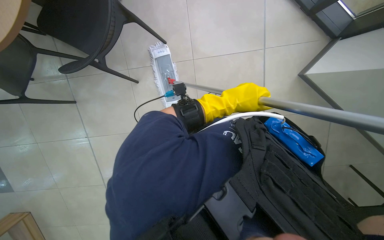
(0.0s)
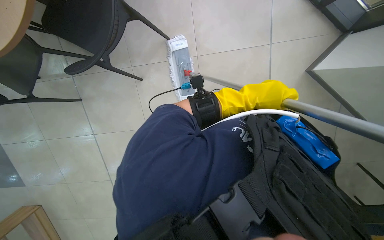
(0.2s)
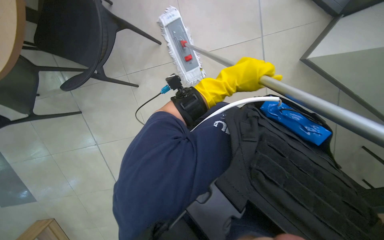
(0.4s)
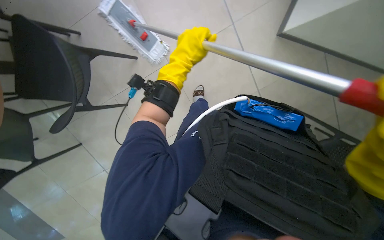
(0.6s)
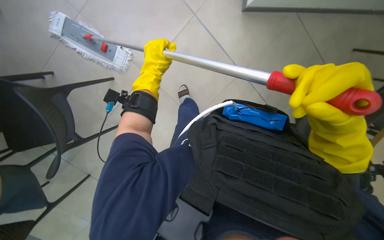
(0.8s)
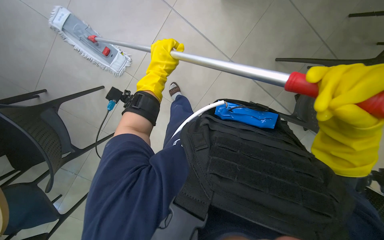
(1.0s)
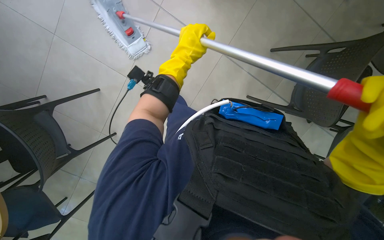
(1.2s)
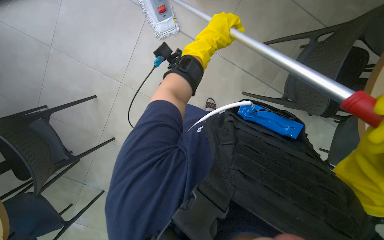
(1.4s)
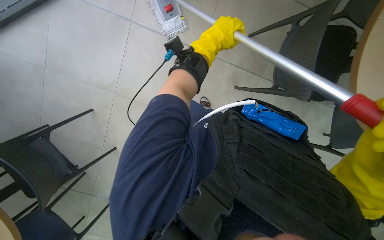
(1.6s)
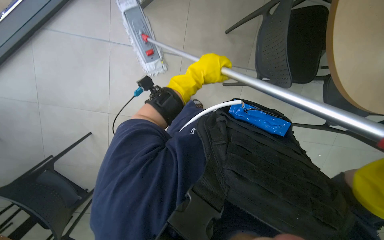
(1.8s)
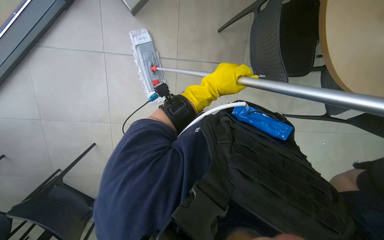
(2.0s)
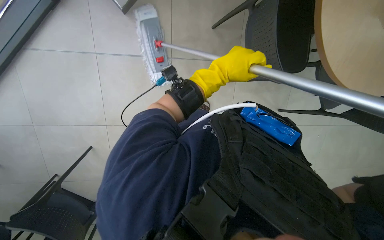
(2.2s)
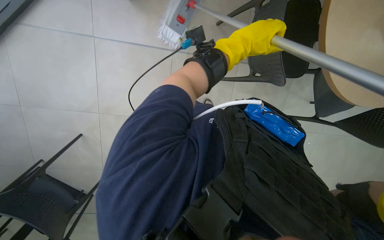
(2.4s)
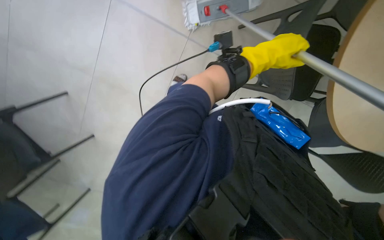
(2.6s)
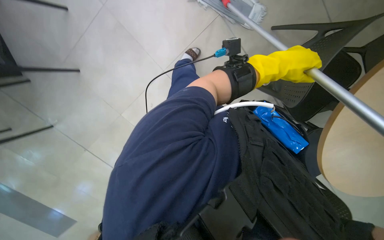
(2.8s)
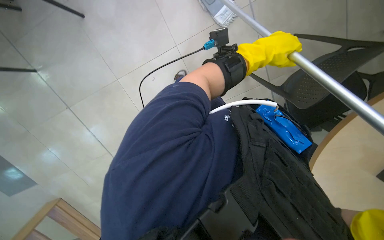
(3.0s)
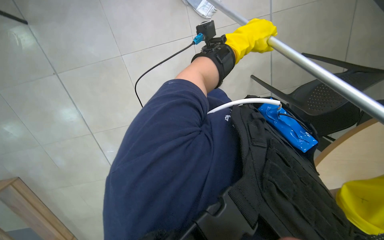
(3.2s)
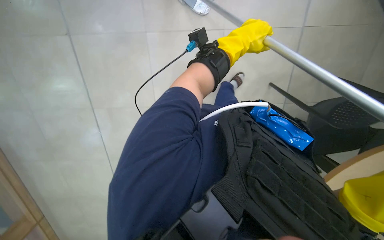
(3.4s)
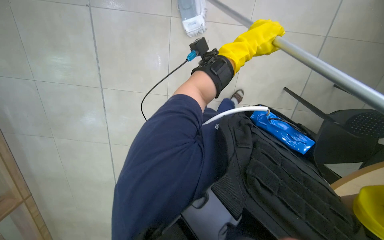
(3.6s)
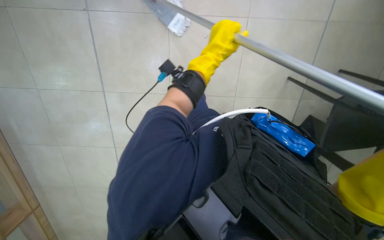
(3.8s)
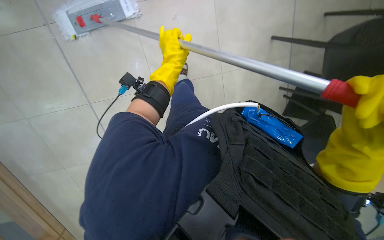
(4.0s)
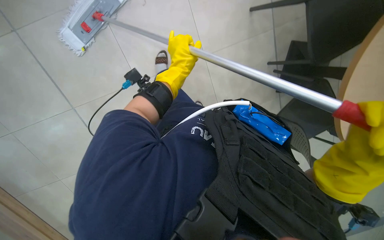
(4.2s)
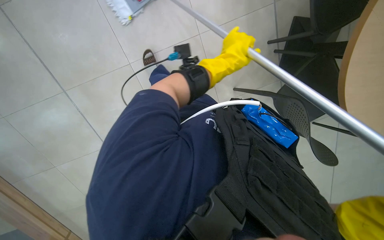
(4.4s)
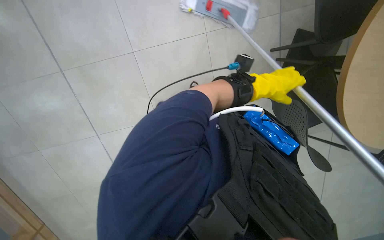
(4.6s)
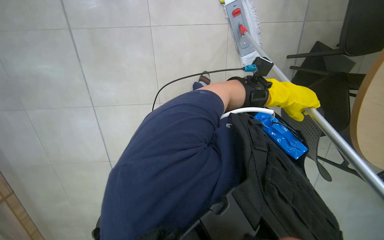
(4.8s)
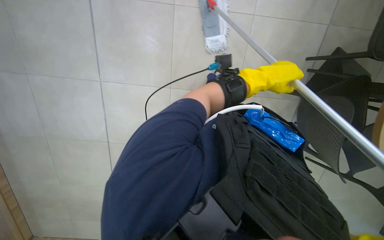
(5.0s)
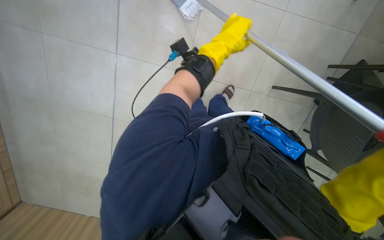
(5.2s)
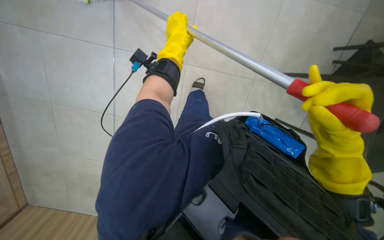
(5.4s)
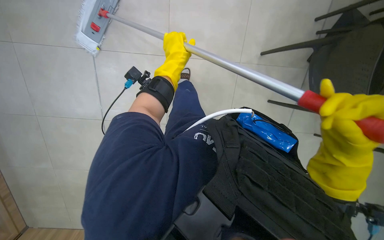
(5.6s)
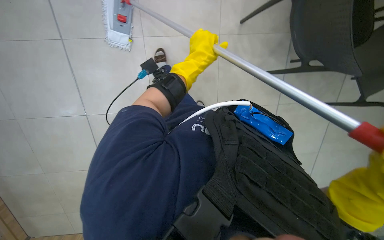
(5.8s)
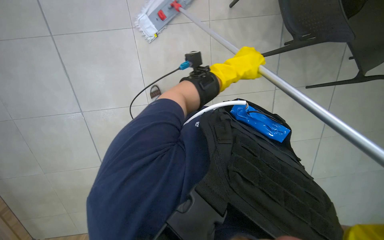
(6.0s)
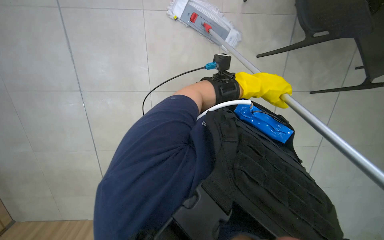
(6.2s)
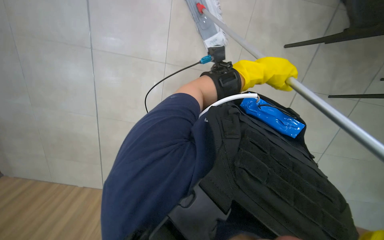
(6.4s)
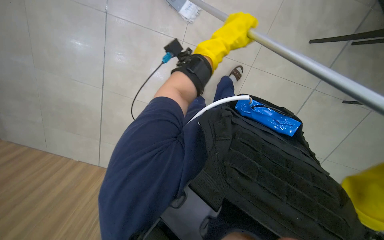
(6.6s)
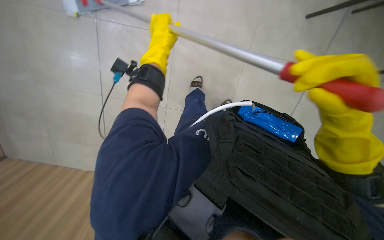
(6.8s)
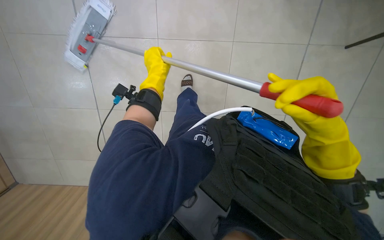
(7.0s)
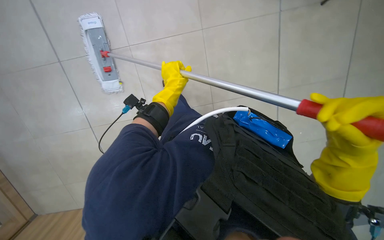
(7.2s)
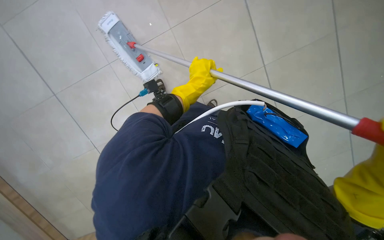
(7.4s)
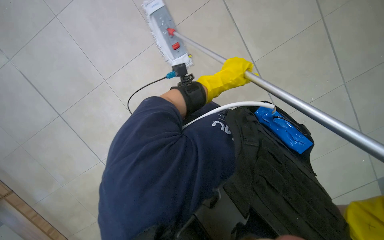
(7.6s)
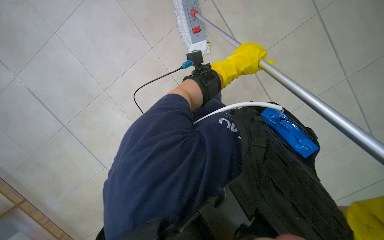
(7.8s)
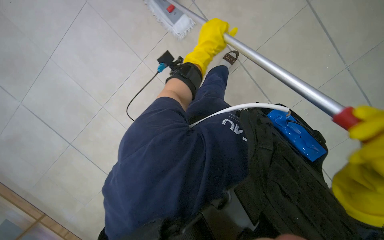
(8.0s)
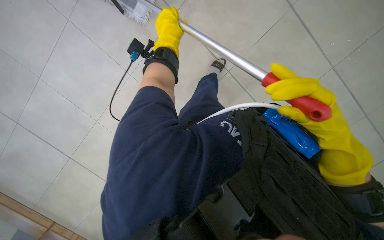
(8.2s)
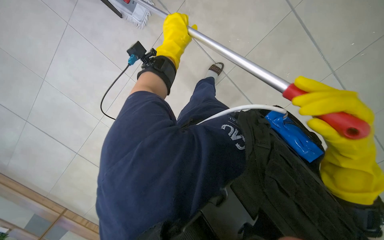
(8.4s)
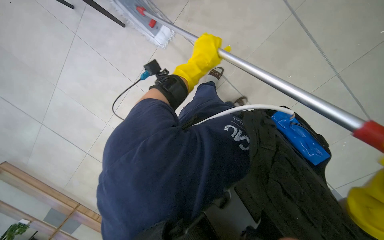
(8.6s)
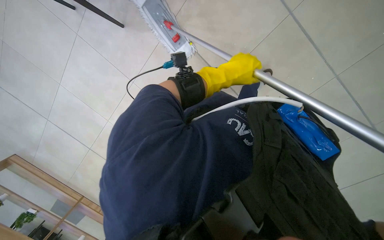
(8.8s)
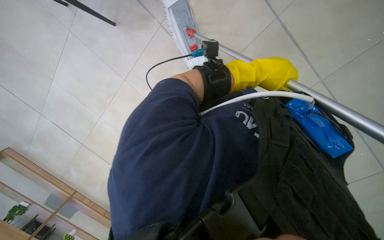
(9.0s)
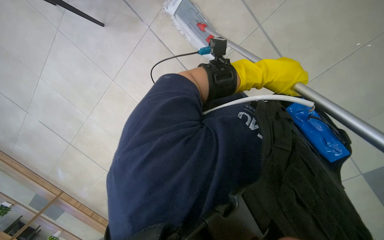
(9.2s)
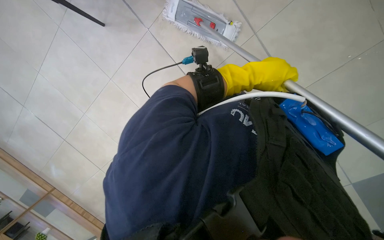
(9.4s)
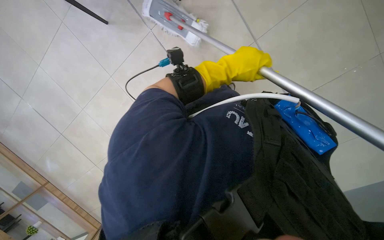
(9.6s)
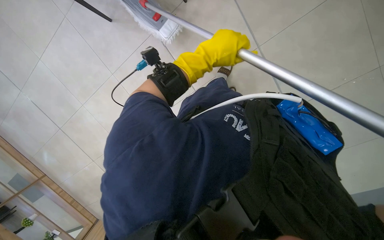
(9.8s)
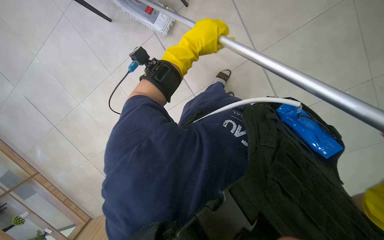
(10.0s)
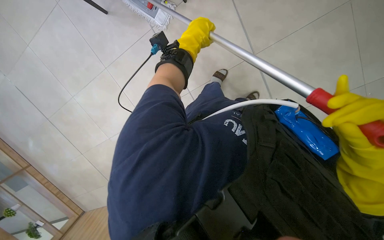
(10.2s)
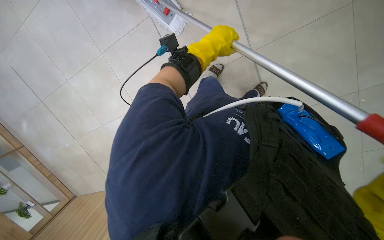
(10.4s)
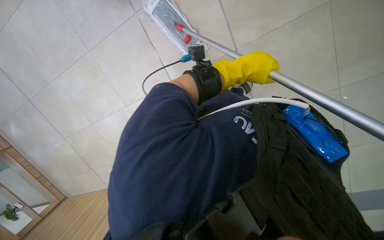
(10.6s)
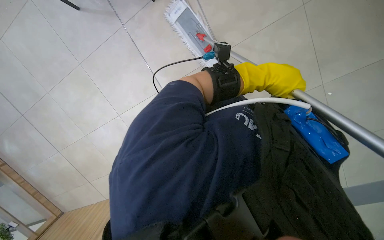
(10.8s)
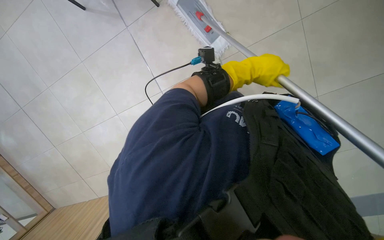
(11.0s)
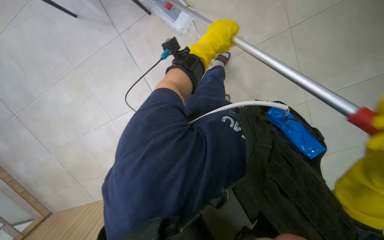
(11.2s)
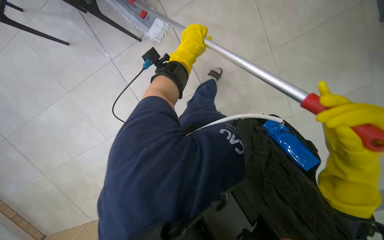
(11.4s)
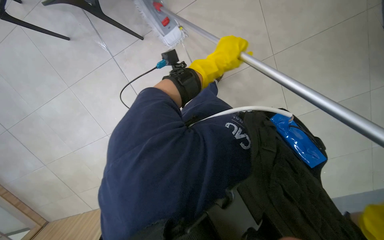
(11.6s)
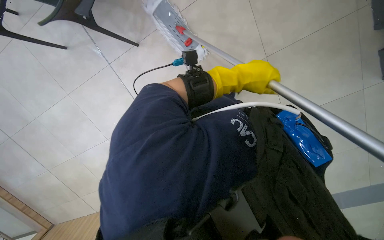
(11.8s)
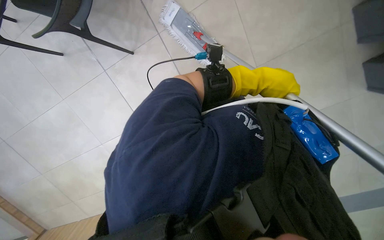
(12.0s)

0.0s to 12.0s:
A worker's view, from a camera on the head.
Job: mopping floor.
The whole recording: Mopping the floor. The worker mops the floor with a mop, periodically dipping it into a bucket on a cleaning cart.
0.0s to 1.6s: The left hand shifts roughly 10 cm up the picture, and goes to the left and returns, roughly 15 cm each way.
1.6s to 3.0s: The left hand shifts approximately 10 cm to the right.
6.0s to 7.6s: The camera sweeps to the left, by approximately 15 degrees. The left hand swings left and right, roughly 35 cm each way, with 2 reversals.
7.6s to 9.0s: The left hand heads nearer to the camera, covering about 10 cm.
10.4s to 12.0s: The left hand moves left and right over some 20 cm, changing direction 2 times.

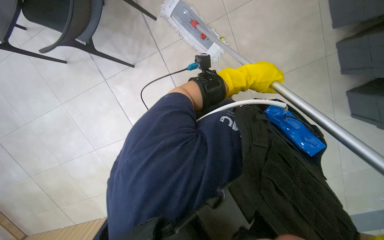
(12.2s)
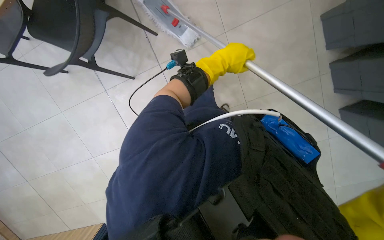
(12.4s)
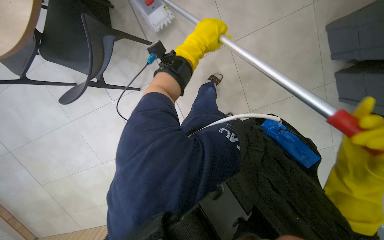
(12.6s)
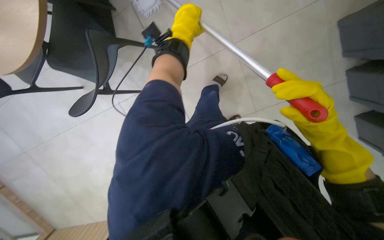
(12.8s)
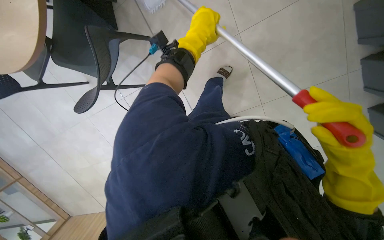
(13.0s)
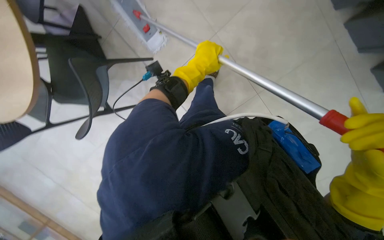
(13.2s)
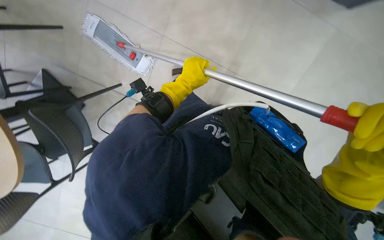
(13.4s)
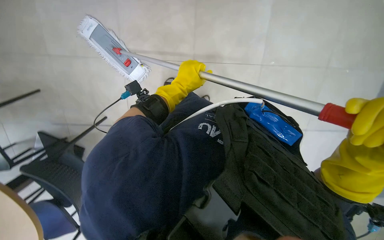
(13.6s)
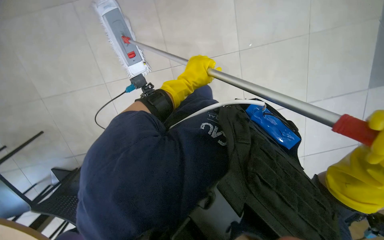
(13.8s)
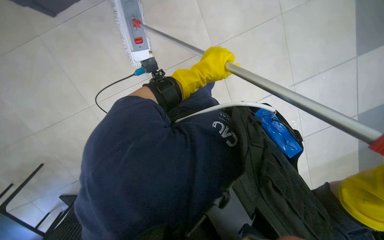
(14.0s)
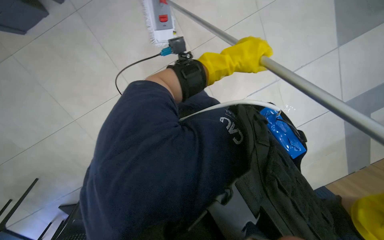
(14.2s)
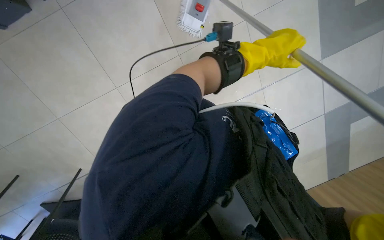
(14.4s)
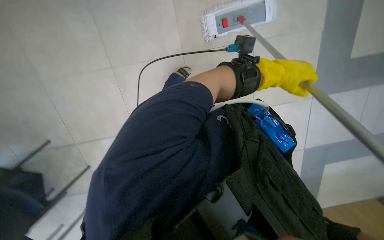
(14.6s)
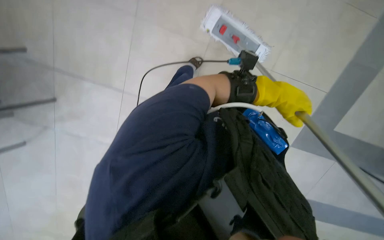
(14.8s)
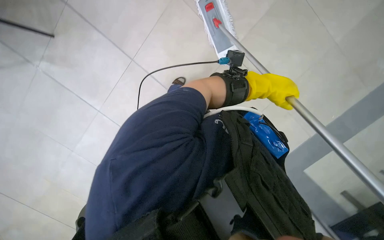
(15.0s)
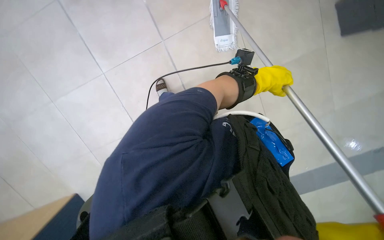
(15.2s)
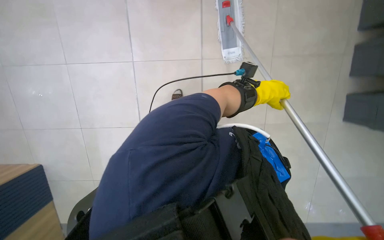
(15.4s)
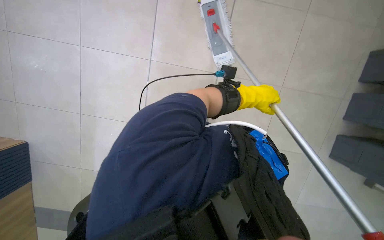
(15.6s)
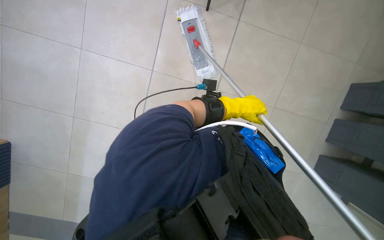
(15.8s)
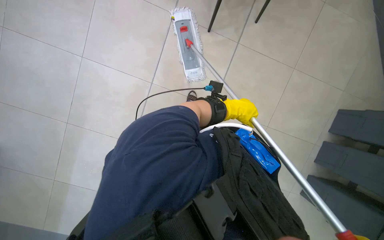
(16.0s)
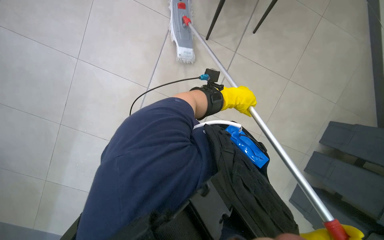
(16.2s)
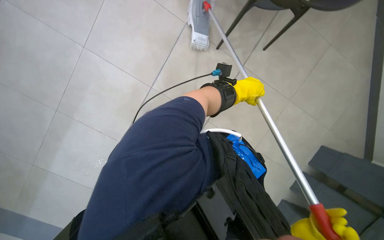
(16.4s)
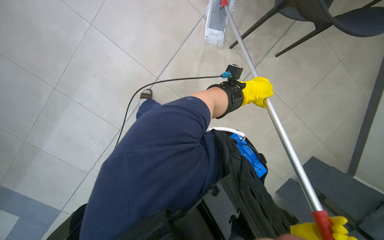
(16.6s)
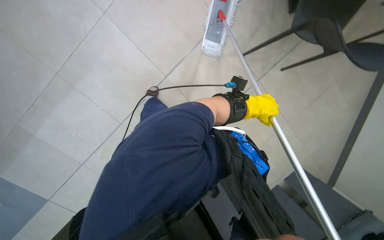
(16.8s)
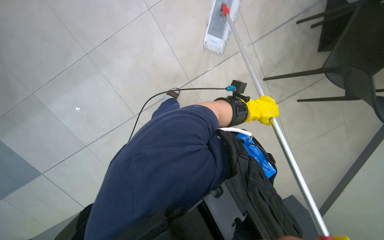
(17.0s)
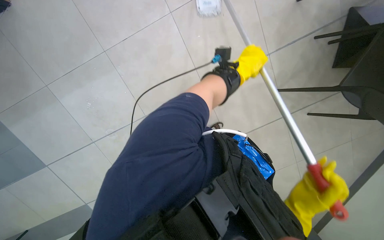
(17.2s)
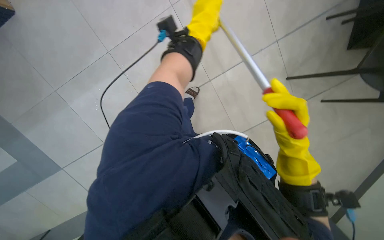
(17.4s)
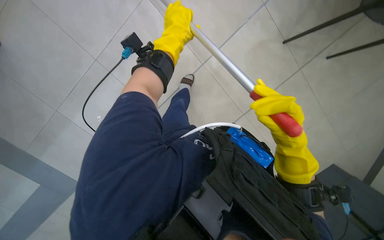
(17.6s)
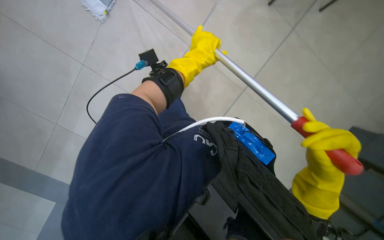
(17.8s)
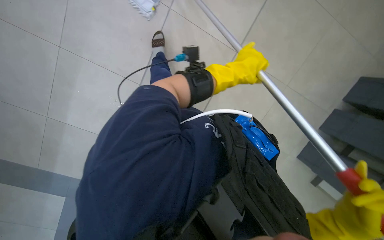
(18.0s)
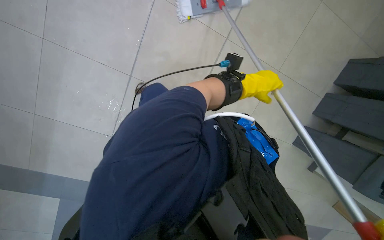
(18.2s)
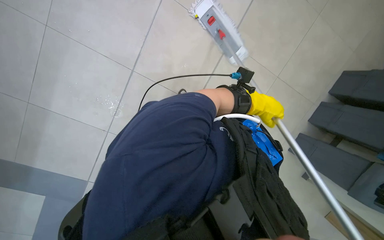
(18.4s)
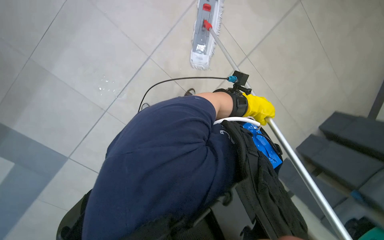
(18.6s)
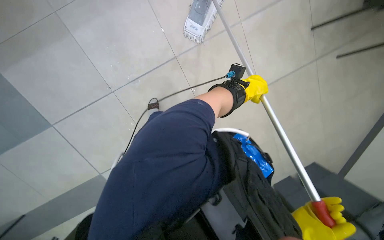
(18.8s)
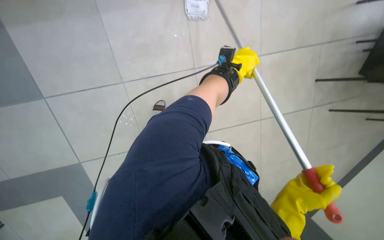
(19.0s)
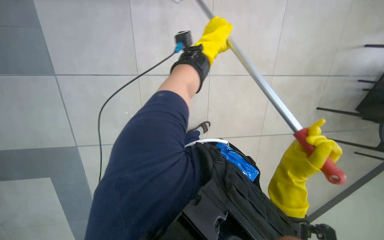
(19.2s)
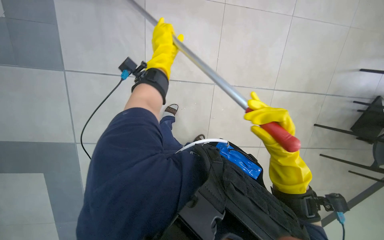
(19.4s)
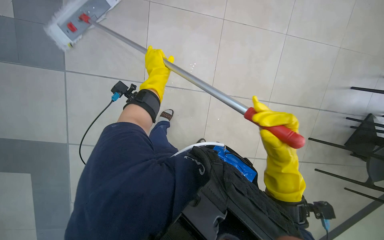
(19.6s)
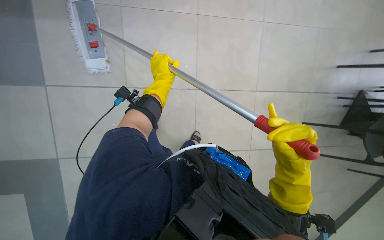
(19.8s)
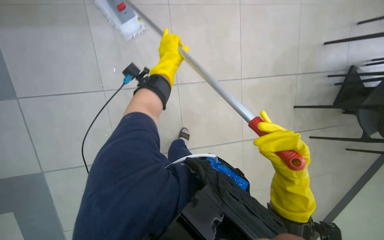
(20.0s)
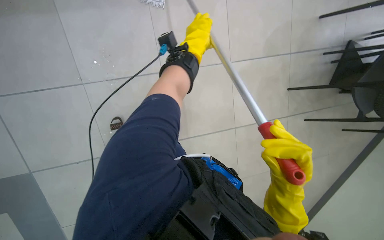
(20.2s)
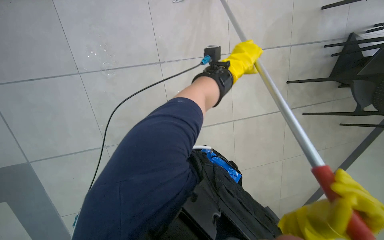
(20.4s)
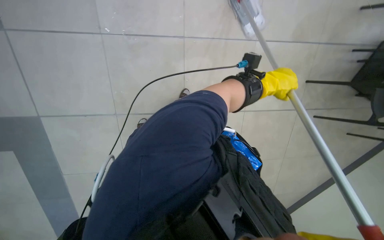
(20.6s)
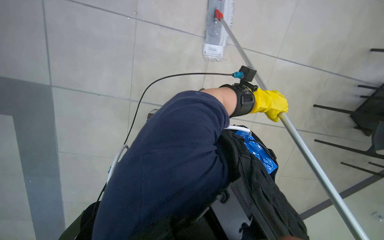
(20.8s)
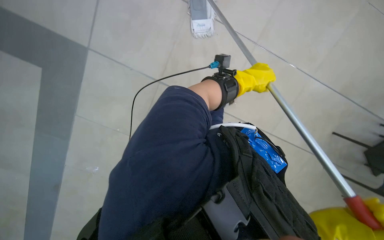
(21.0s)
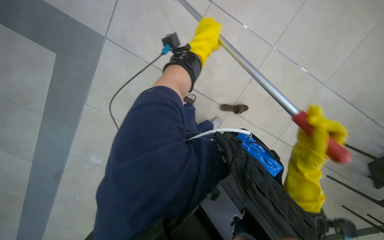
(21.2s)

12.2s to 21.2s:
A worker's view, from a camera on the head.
Job: mopping floor.
The whole recording: Mopping the floor. The worker mops the floor with a mop, periodically dipping it into a bucket on a cleaning cart.
12.2s to 13.8s: The left hand is displaced to the left by some 20 cm.
13.8s to 15.2s: The scene rotates clockwise by roughly 40 degrees.
16.6s to 18.2s: The head rotates about 25 degrees to the left. The left hand reaches roughly 20 cm to the left, then returns.
18.2s to 19.8s: The left hand travels to the left by some 40 cm.
19.8s to 21.2s: The camera pitches downward, by roughly 15 degrees. The left hand travels to the right and back again, some 40 cm each way.
